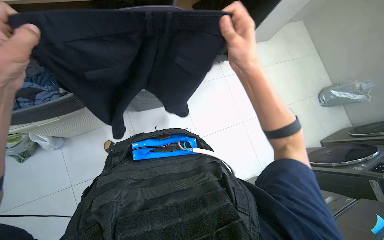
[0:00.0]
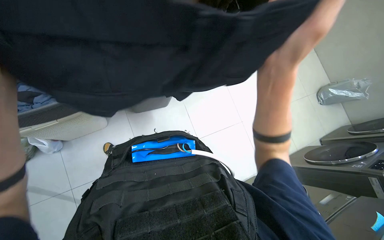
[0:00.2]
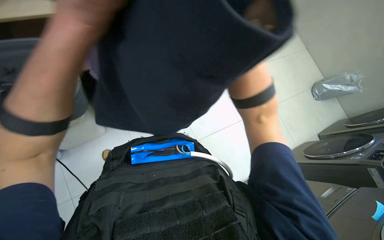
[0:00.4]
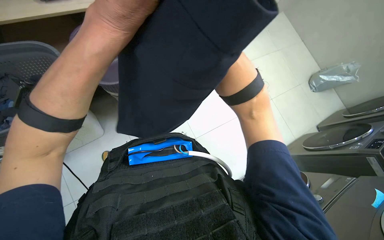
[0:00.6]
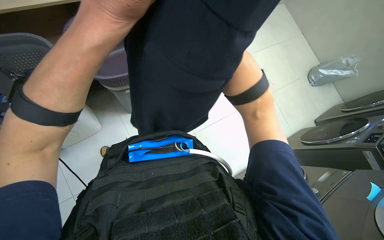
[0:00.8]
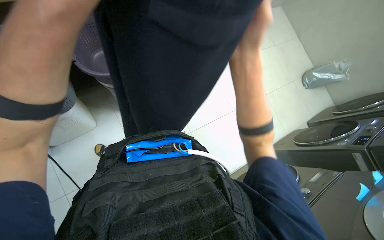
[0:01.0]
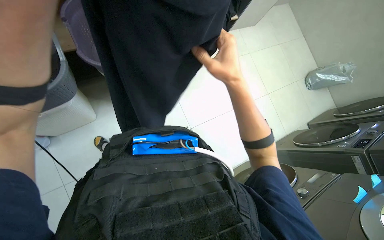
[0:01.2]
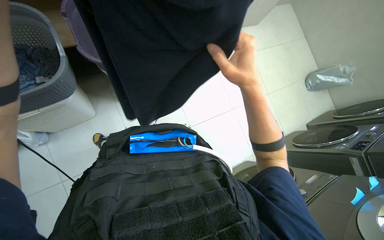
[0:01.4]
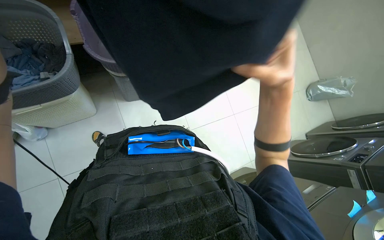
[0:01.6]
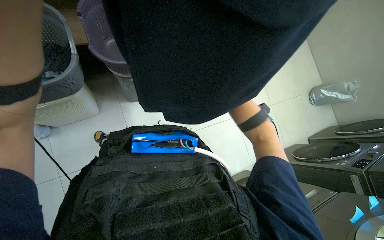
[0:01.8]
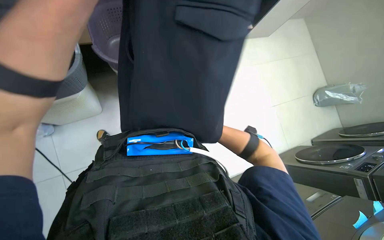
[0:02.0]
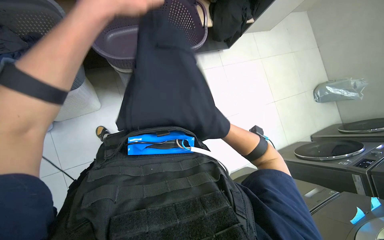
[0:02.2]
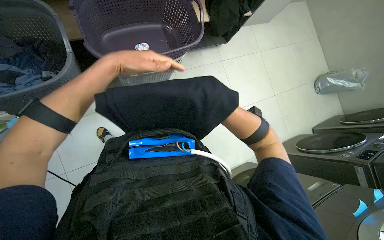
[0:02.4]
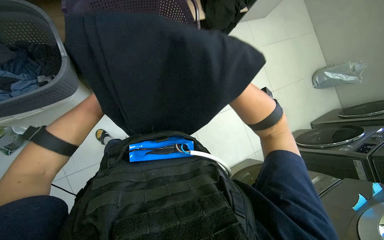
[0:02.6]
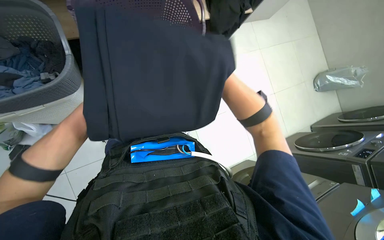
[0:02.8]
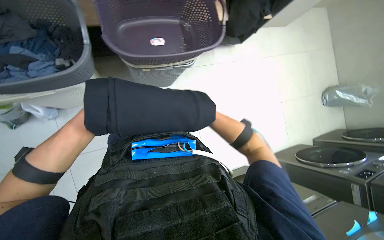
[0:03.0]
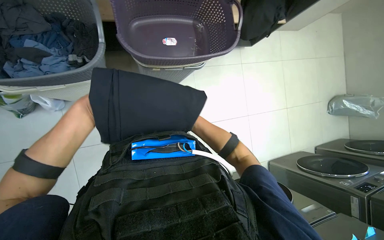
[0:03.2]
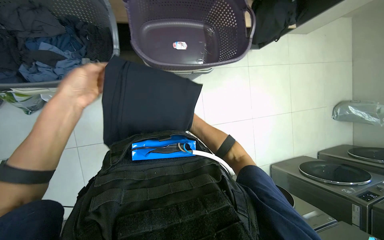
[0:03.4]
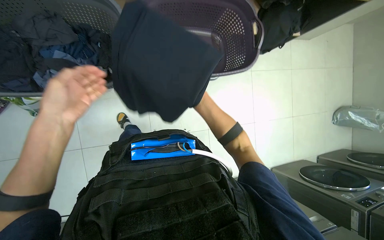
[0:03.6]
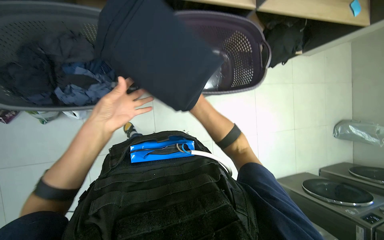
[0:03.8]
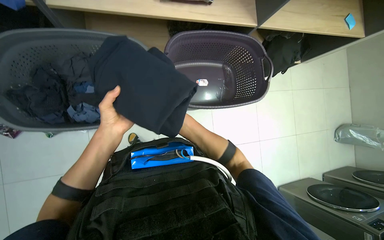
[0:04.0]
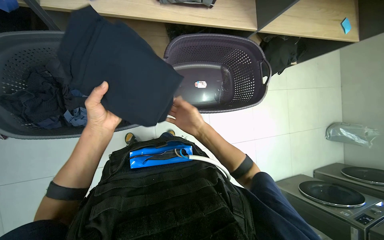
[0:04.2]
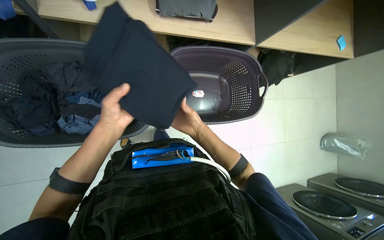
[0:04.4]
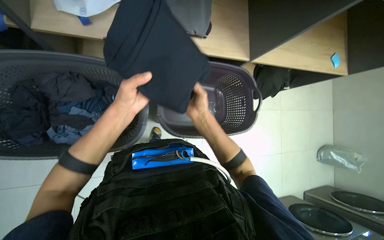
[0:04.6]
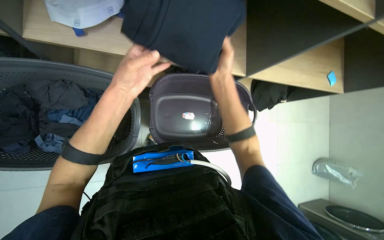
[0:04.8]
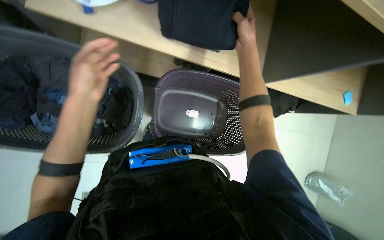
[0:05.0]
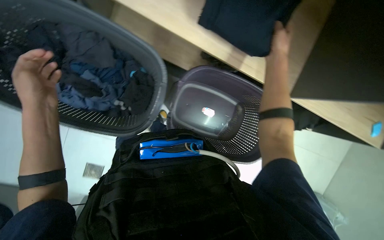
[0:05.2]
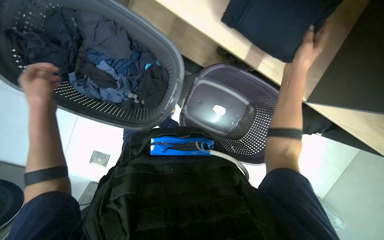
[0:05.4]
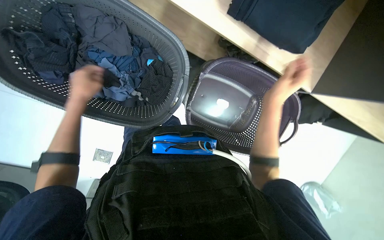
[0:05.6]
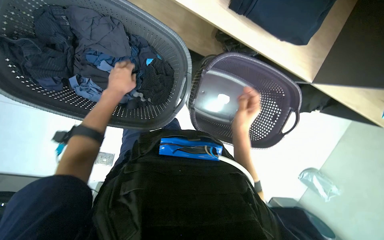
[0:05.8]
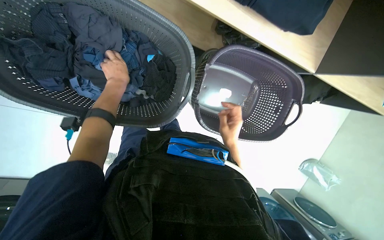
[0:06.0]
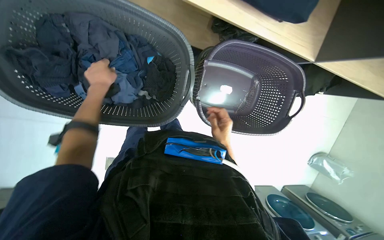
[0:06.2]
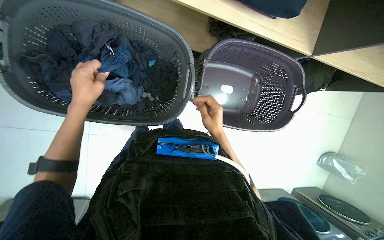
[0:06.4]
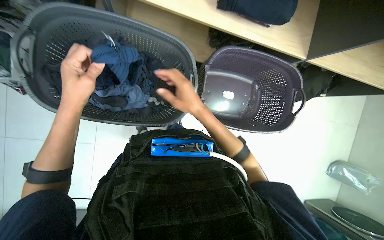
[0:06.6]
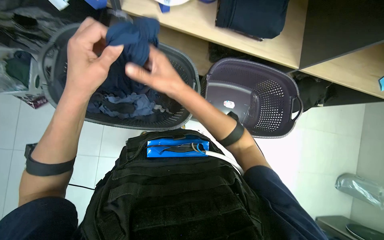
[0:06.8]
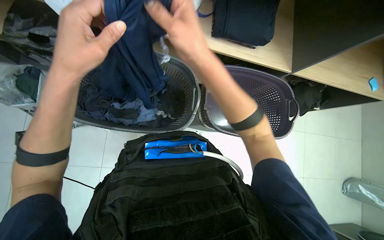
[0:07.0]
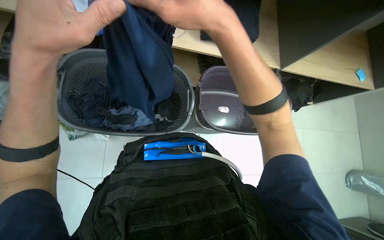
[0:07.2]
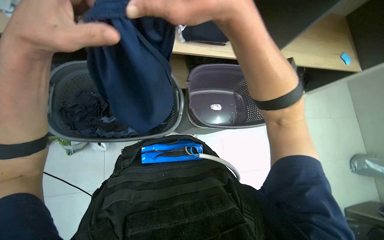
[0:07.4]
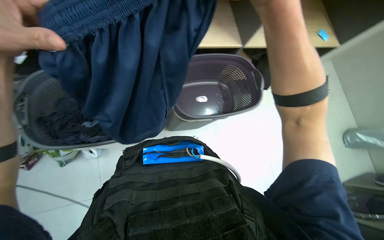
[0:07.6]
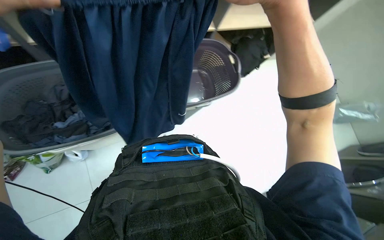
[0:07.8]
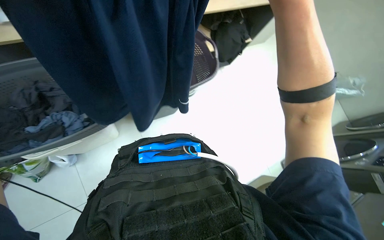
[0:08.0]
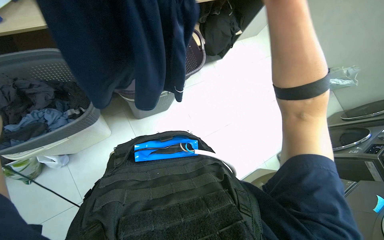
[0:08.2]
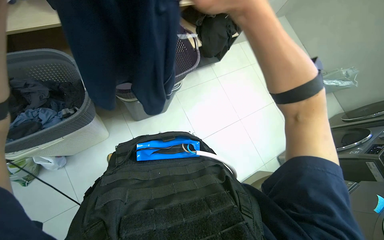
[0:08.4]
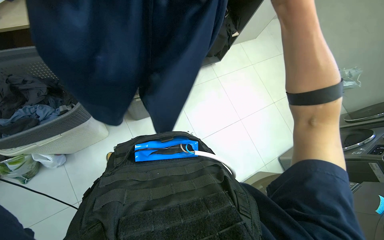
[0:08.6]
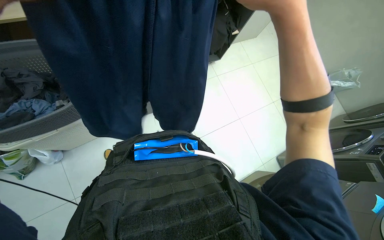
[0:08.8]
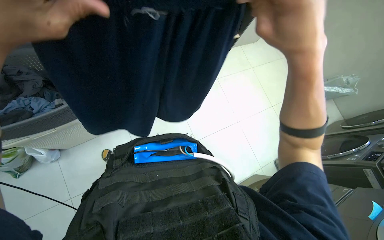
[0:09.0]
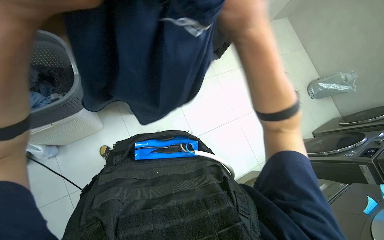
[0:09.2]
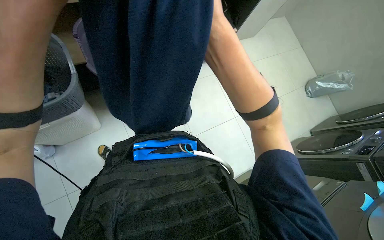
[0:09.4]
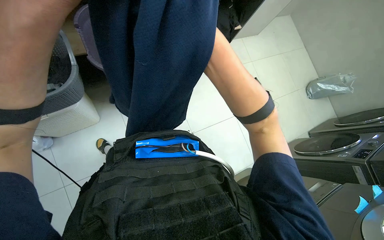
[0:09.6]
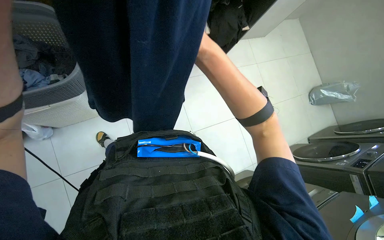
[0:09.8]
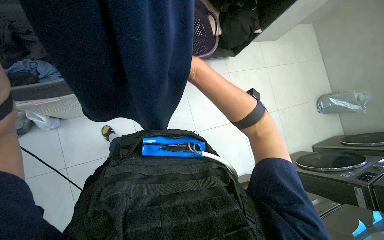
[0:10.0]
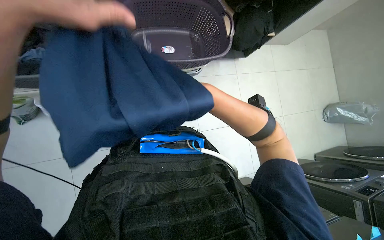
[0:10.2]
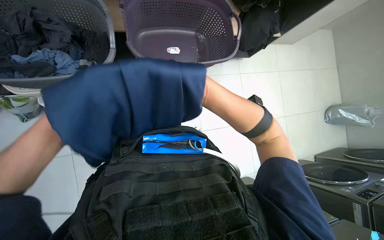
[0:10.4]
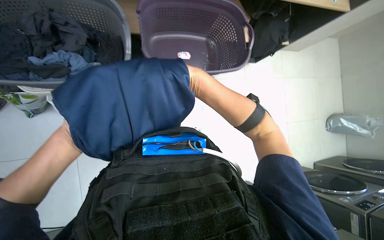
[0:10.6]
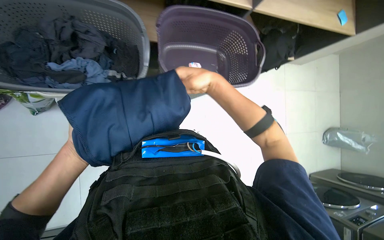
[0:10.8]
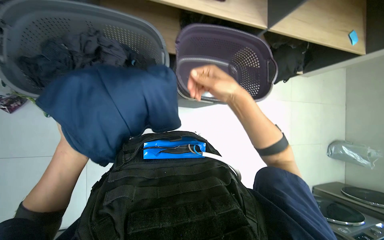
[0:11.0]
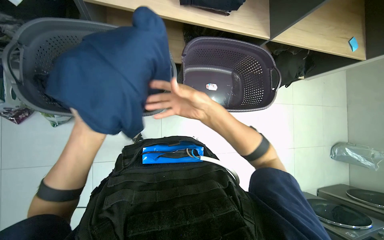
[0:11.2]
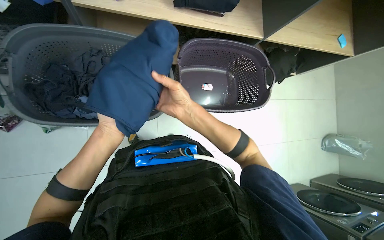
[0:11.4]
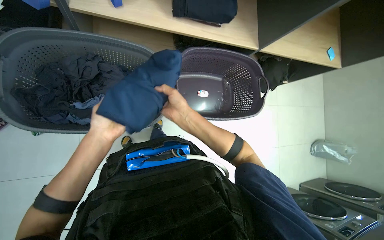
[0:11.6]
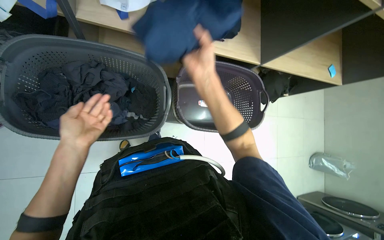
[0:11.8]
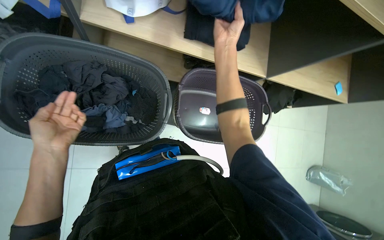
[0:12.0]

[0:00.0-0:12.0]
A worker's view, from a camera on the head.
Job: managing laundry.
The whole recording: Folding and organizing clothes. The worker folds various garments and places them into a basket and onto a shelf.
0:00.0 to 0:01.6: The right hand heads down the picture, covering approximately 10 cm, and reaches roughly 10 cm to the right, then returns.
0:06.0 to 0:07.6: The view tips upward by some 25 degrees. The scene rotates counterclockwise by roughly 30 degrees.
0:09.0 to 0:10.4: The right hand heads farther from the camera and to the left, covering roughly 30 cm.
0:10.4 to 0:12.0: The right hand goes roughly 40 cm up the picture and nearer to the camera.

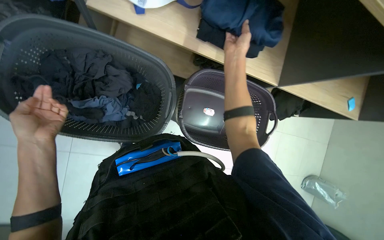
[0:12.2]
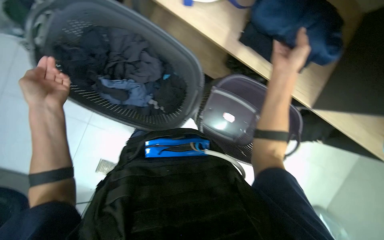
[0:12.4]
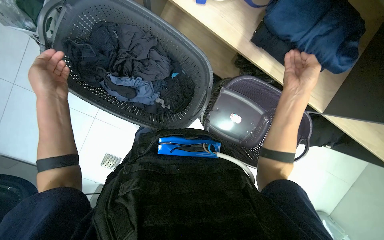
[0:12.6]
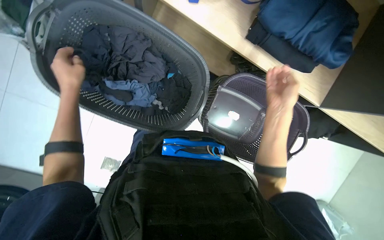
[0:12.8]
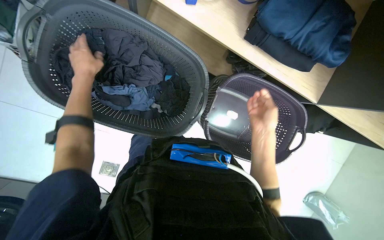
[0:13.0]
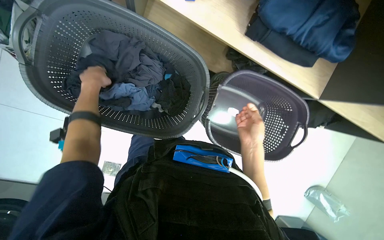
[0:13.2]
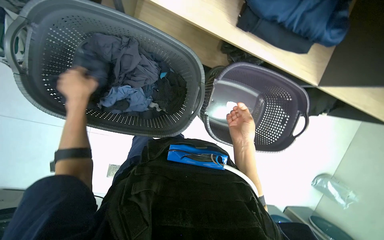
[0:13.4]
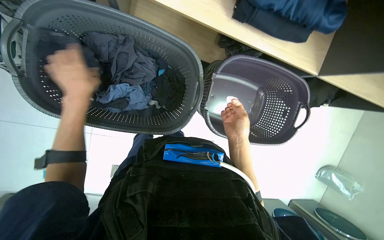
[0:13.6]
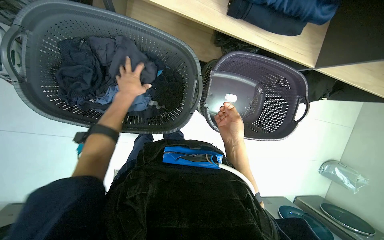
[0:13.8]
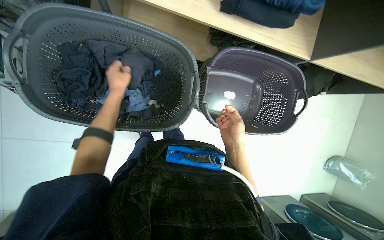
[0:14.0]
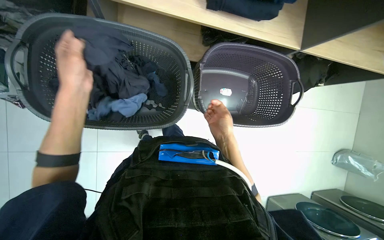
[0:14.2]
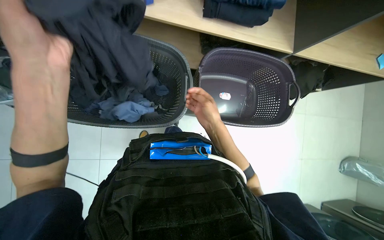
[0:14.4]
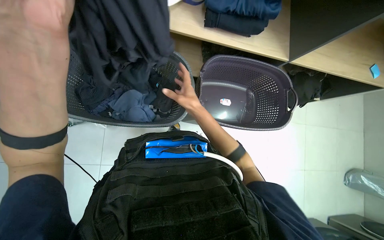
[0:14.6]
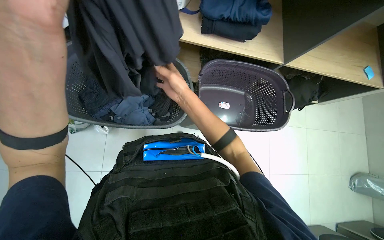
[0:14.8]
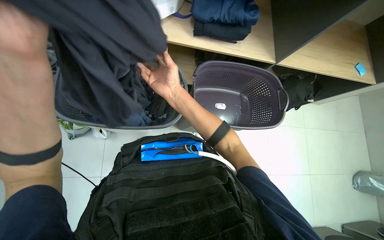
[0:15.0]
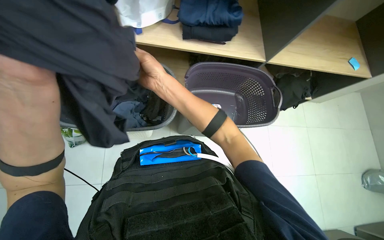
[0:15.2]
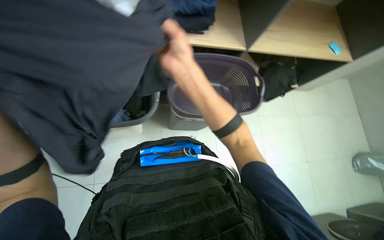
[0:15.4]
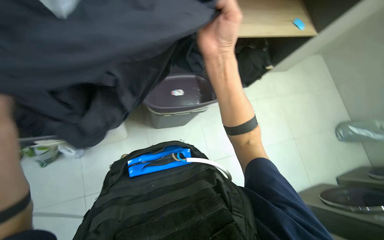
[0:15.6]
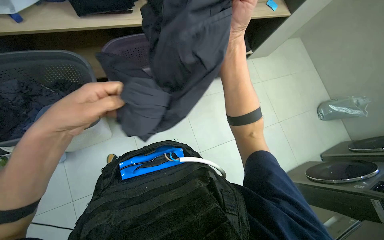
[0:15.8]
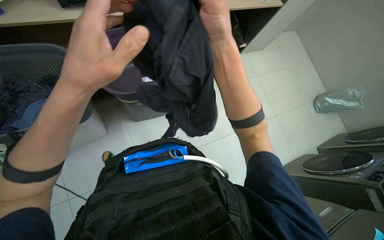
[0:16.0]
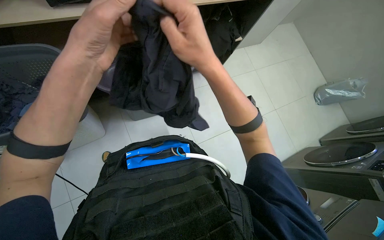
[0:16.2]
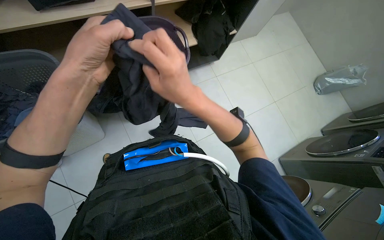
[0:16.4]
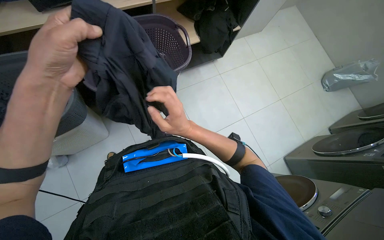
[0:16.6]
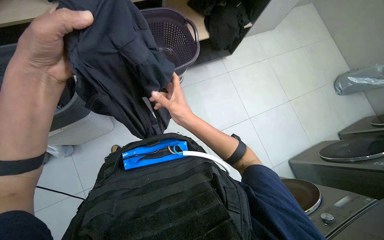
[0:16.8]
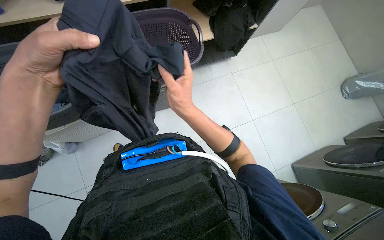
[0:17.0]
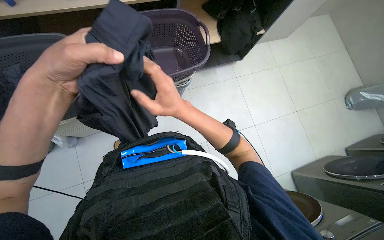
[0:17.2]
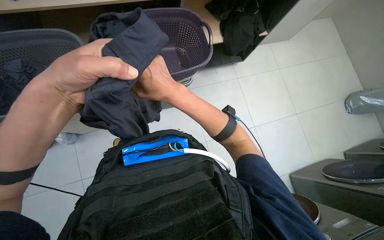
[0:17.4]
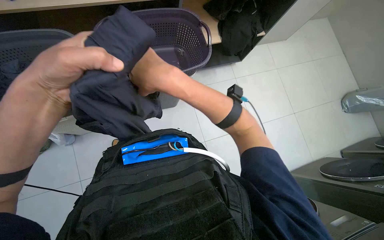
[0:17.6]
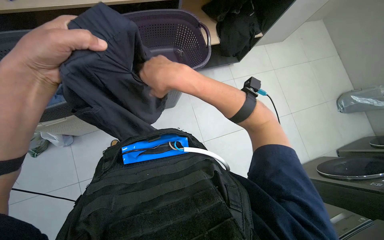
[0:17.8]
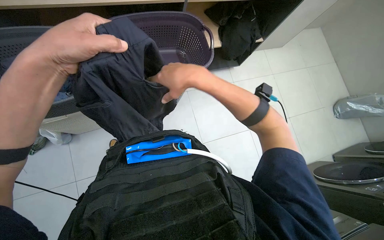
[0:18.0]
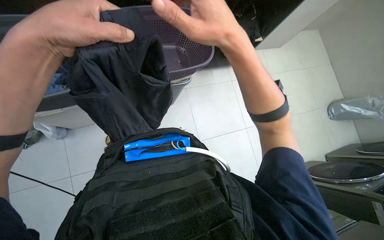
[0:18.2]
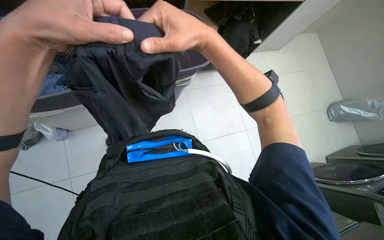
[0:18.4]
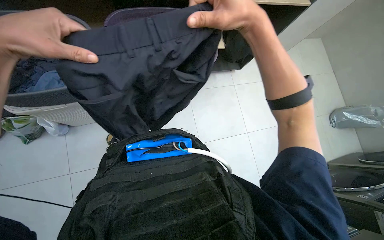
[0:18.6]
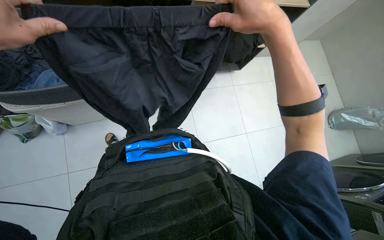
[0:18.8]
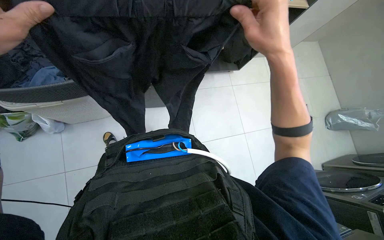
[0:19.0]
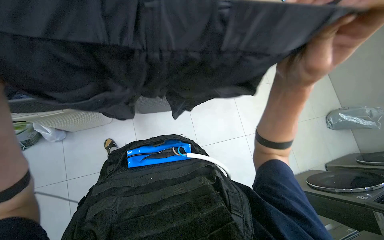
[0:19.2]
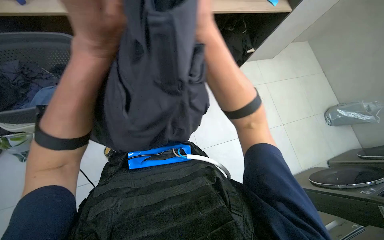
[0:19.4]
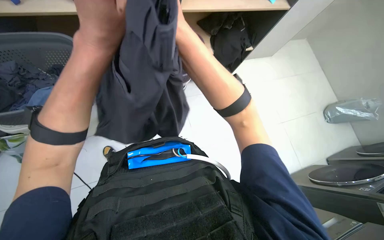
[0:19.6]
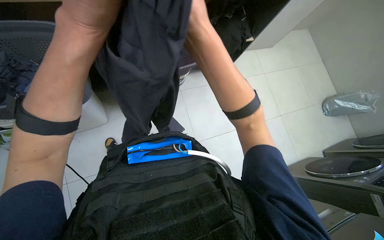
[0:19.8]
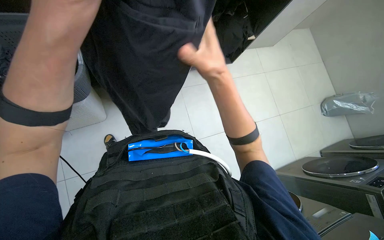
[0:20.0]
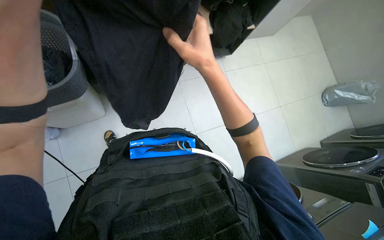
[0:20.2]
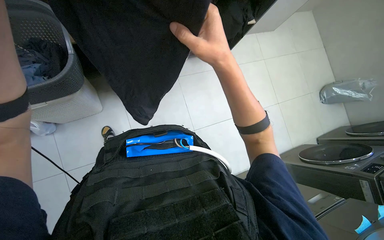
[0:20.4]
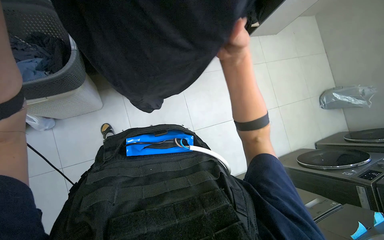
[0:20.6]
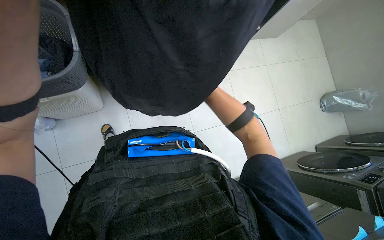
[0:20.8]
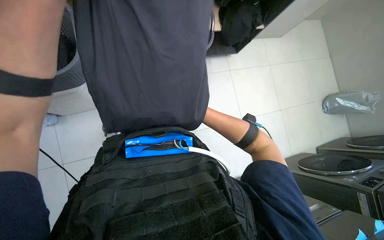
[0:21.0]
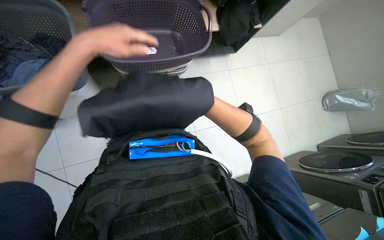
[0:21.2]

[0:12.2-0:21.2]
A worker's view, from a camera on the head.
Job: managing laundry.
The whole recording: Folding and organizing clothes. The worker folds various garments and places them into a basket and onto a shelf.
0:12.2 to 0:13.8: The right hand moves down the picture, approximately 30 cm. Meanwhile the left hand shifts roughly 25 cm farther from the camera, up the picture and to the right.
0:13.8 to 0:15.2: The view tips upward by some 20 degrees. The right hand moves nearer to the camera and to the left, roughly 25 cm.
0:15.2 to 0:16.6: The scene rotates counterclockwise by roughly 25 degrees. The right hand goes about 30 cm to the right and down the picture.
0:16.6 to 0:18.2: The right hand goes roughly 20 cm up the picture and nearer to the camera.
